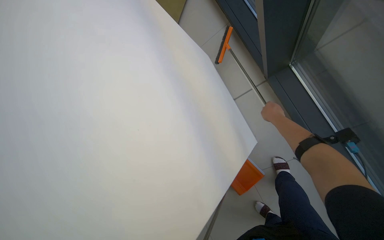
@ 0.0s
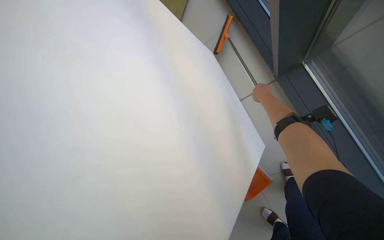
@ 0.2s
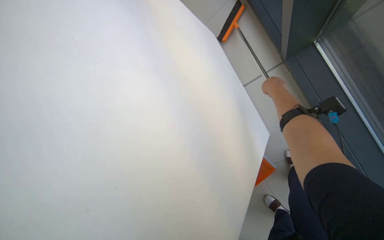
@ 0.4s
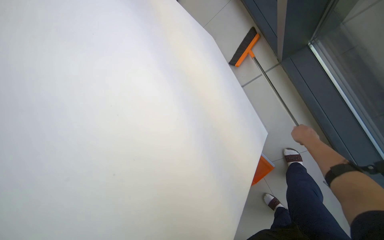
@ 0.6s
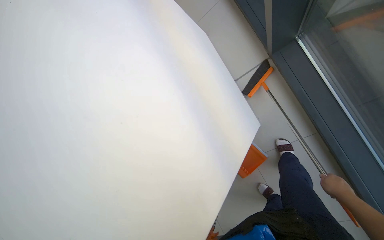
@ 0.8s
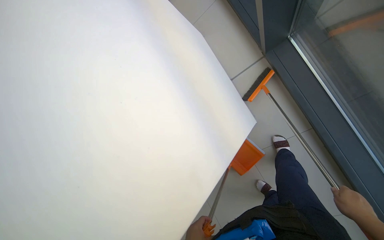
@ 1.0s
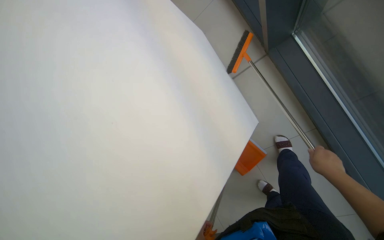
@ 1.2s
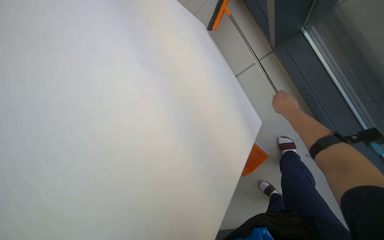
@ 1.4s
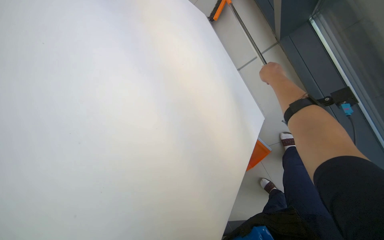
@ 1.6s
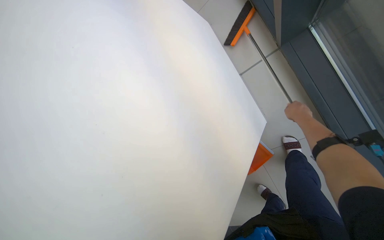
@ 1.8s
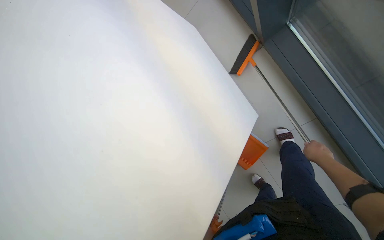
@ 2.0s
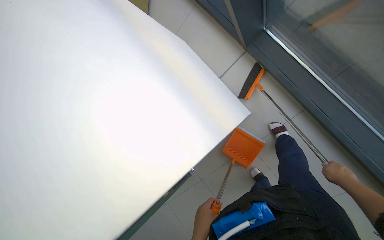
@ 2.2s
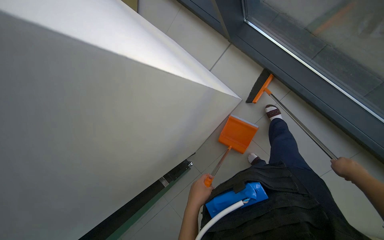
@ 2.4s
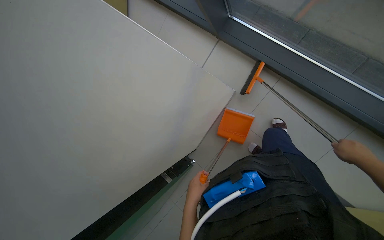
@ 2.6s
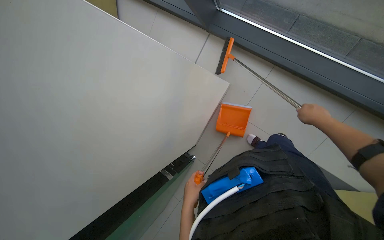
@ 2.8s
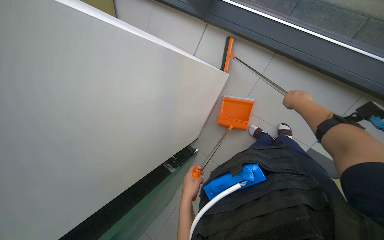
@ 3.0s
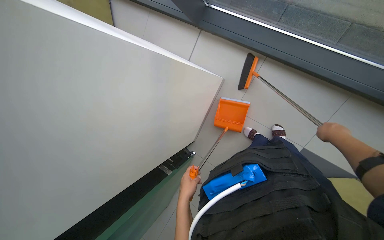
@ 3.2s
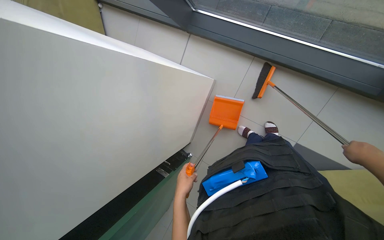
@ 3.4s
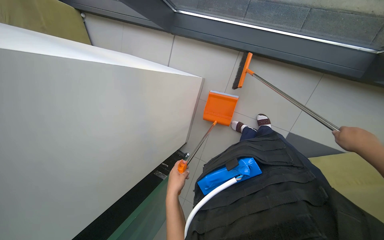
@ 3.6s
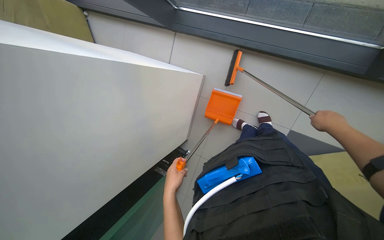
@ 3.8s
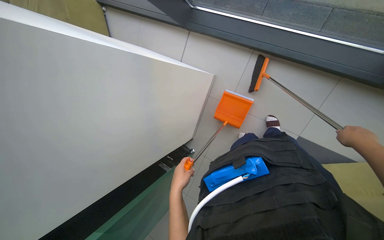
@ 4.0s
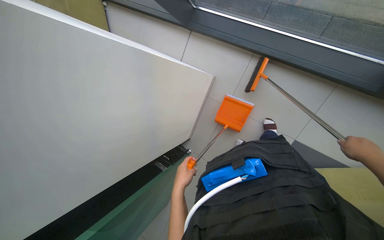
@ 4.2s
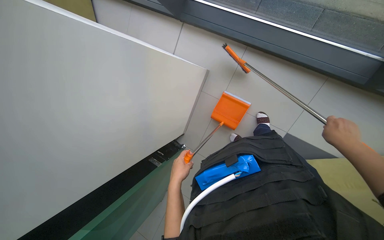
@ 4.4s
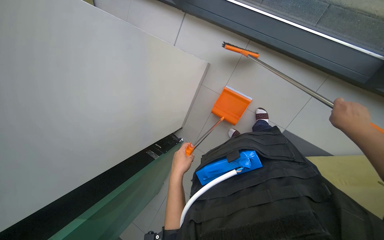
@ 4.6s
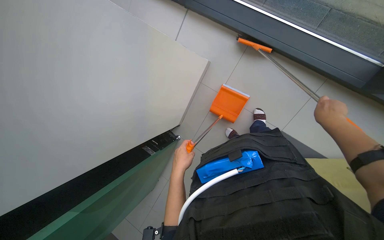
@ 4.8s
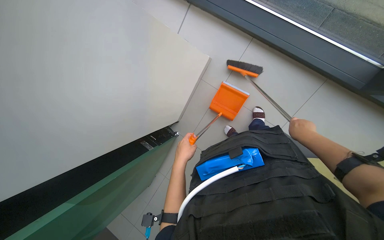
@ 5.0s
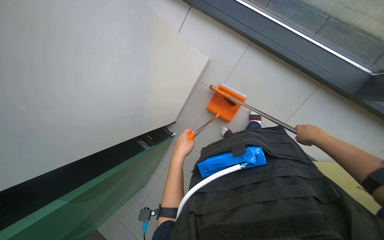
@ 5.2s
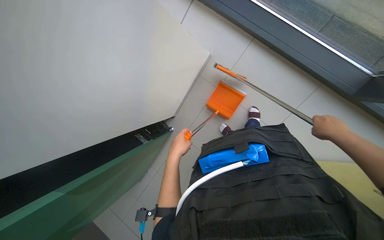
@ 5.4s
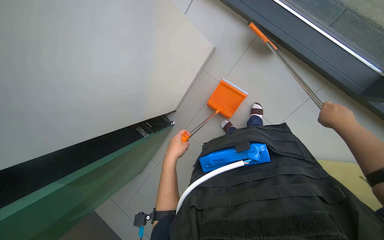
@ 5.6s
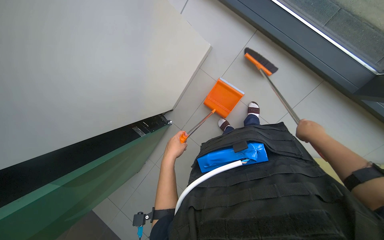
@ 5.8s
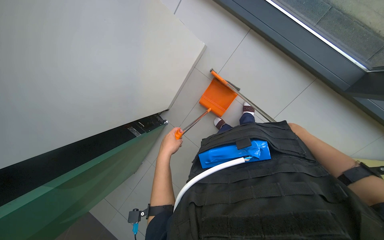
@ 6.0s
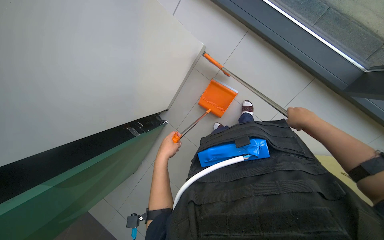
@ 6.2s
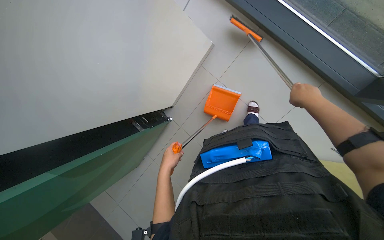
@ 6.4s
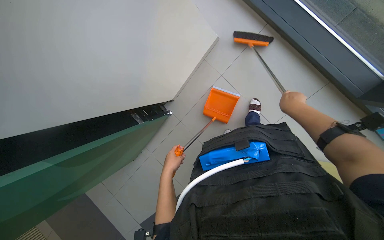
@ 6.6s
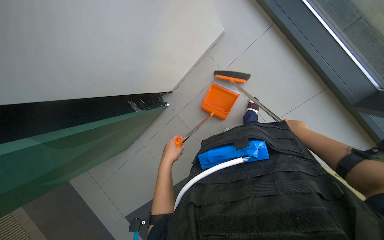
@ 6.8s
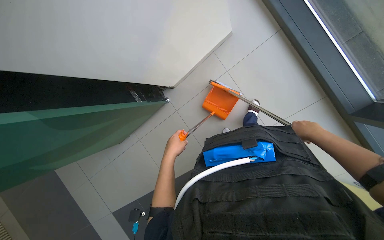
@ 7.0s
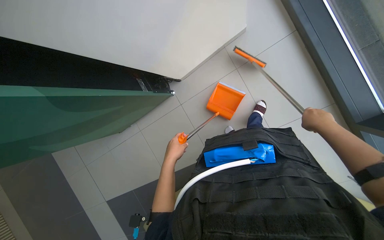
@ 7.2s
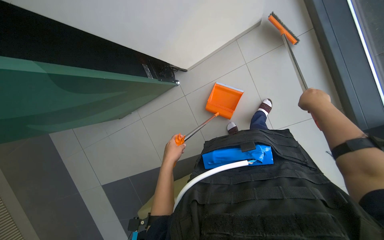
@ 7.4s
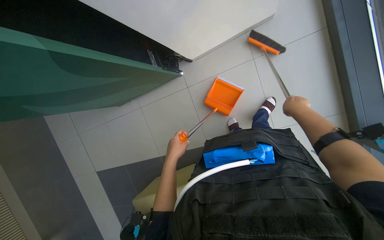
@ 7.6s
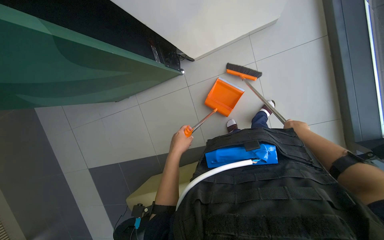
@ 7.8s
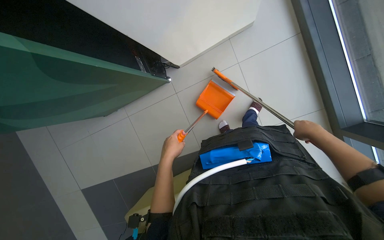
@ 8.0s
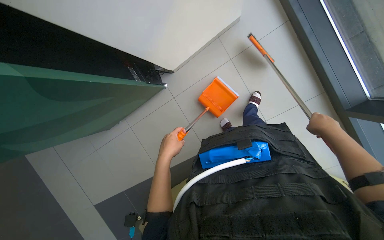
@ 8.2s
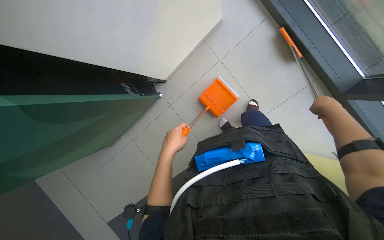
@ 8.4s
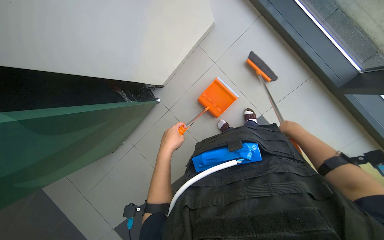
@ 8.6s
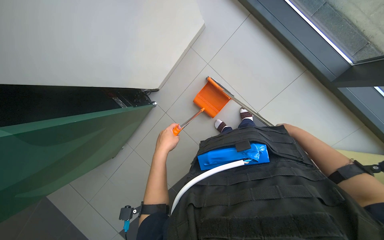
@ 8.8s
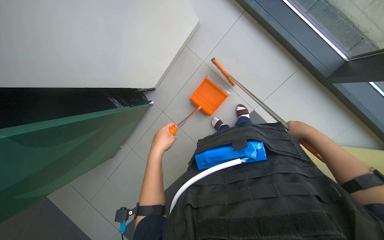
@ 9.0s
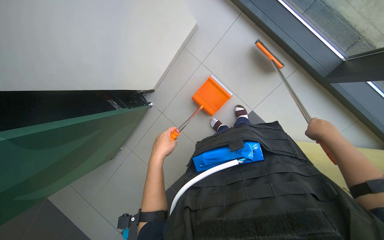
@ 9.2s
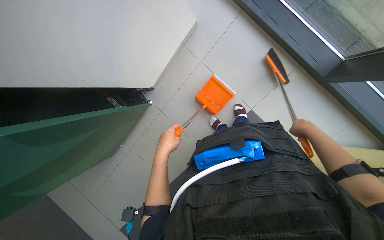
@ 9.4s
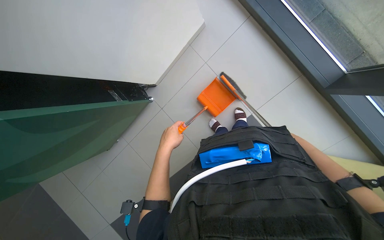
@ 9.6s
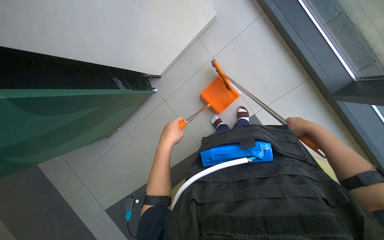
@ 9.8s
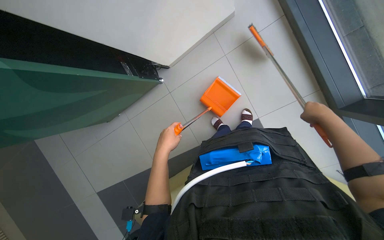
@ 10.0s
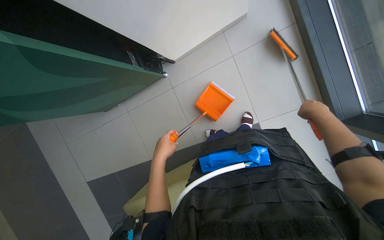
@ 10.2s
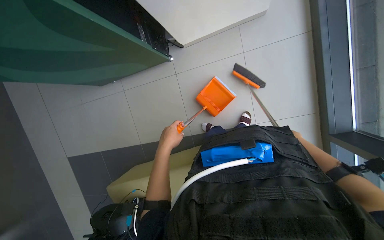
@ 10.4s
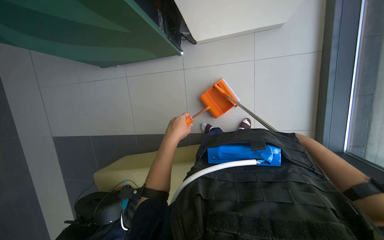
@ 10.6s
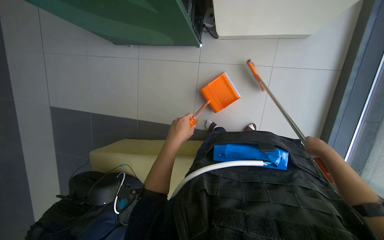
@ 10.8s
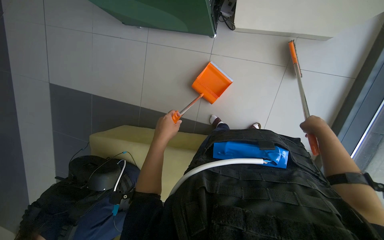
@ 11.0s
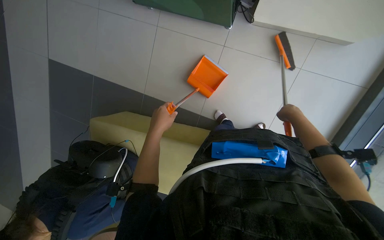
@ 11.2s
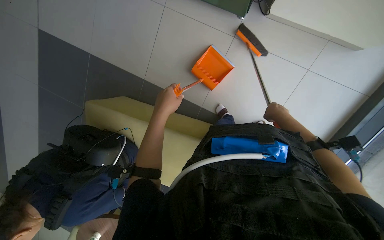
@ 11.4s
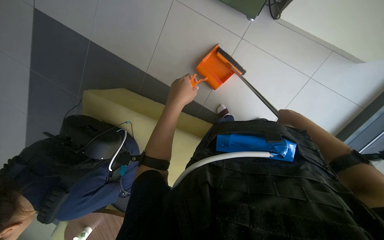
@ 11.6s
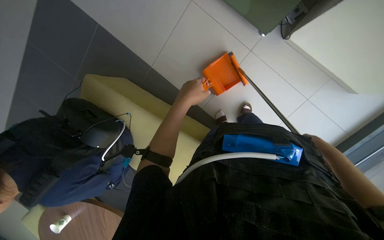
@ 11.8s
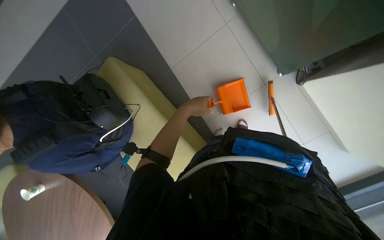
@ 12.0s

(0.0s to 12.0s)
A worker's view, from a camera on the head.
Job: sweeping floor.
The whole recording: Sweeping floor with dustpan. The worker sweeps debris from the floor using a long-handled brush and collects it with a dustpan.
0.0s - 1.6s: The right hand moves up and down the picture over roughly 40 cm, changing direction 2 times.
1.6s - 3.0s: The scene rotates counterclockwise by approximately 30 degrees. The right hand heads to the right, covering some 25 cm, and reaches roughly 35 cm down the picture, then returns.
3.0s - 4.4s: The right hand heads down the picture, nearer to the camera and to the right, covering roughly 25 cm.
4.4s - 6.0s: The right hand swings nearer and farther, roughly 15 cm each way, with 2 reversals.
6.0s - 7.6s: The wearer looks approximately 15 degrees further downward. The scene turns about 30 degrees clockwise in the picture. The right hand moves up and down the picture over about 15 cm, changing direction 2 times.
7.6s - 9.0s: The scene turns about 30 degrees counterclockwise in the picture. The right hand goes some 20 cm down the picture.
9.0s - 10.4s: The scene rotates clockwise by some 30 degrees.
10.4s - 12.0s: The scene rotates clockwise by roughly 55 degrees.

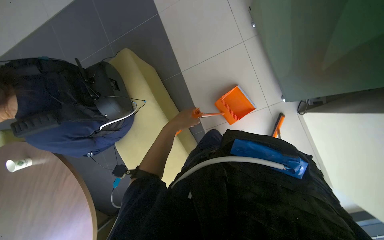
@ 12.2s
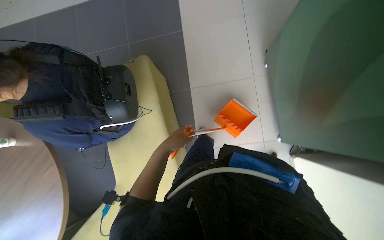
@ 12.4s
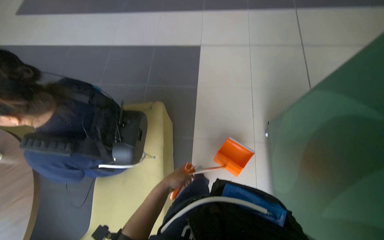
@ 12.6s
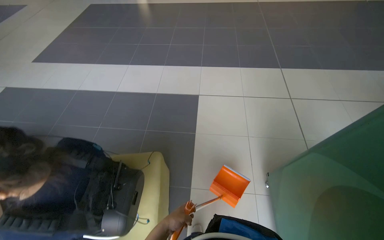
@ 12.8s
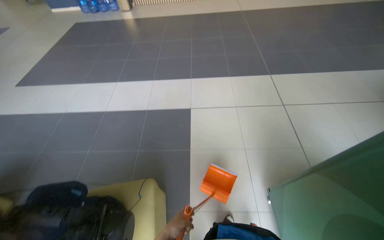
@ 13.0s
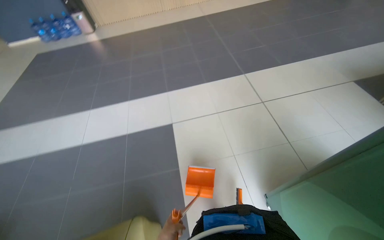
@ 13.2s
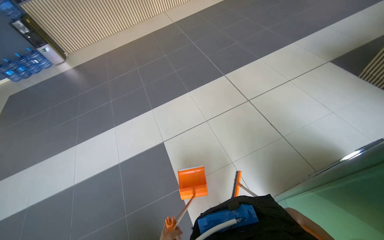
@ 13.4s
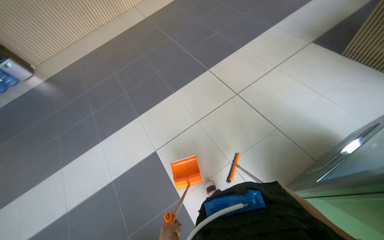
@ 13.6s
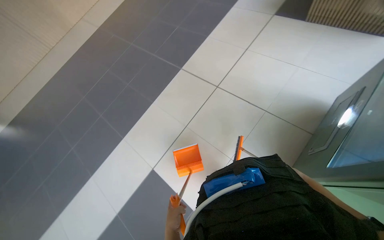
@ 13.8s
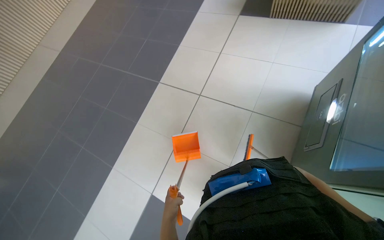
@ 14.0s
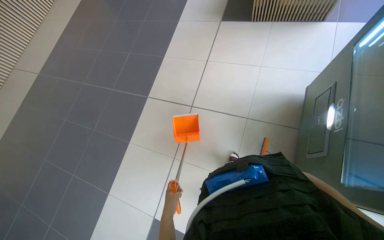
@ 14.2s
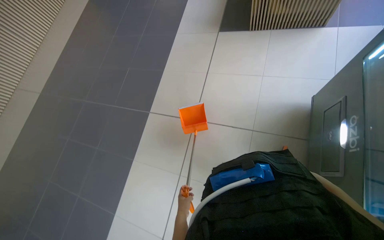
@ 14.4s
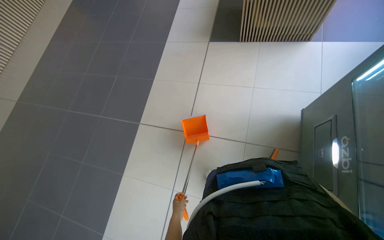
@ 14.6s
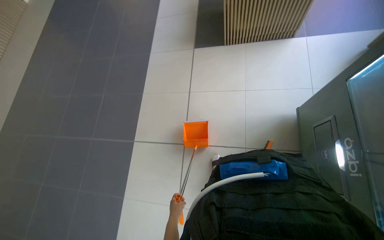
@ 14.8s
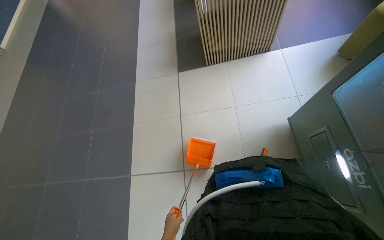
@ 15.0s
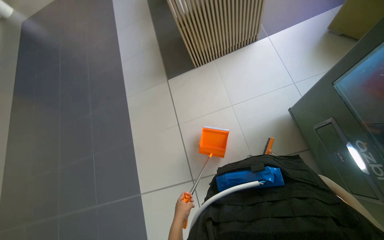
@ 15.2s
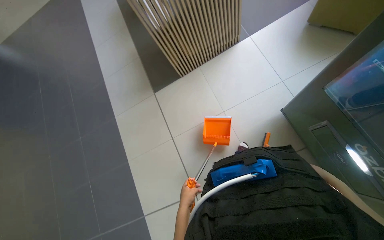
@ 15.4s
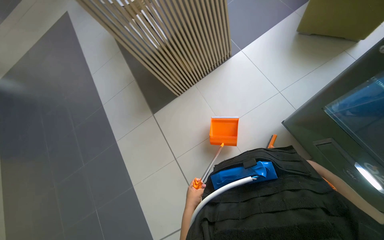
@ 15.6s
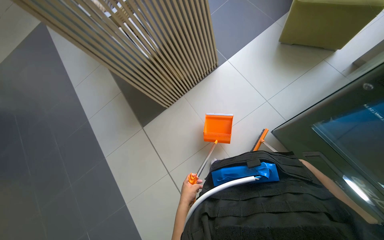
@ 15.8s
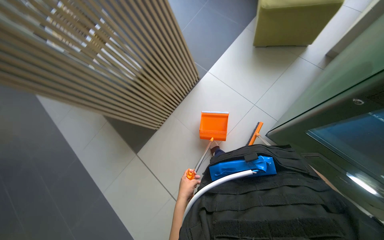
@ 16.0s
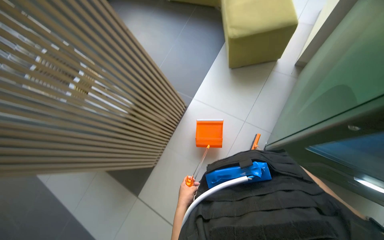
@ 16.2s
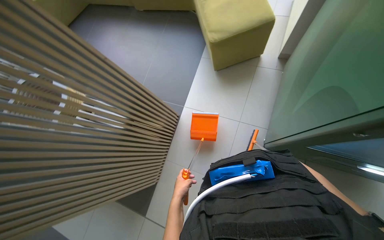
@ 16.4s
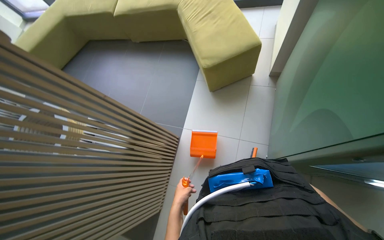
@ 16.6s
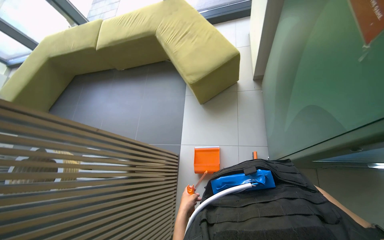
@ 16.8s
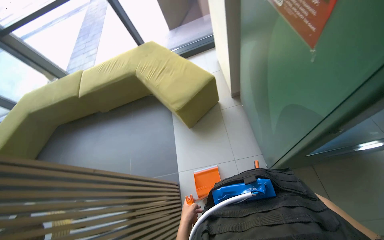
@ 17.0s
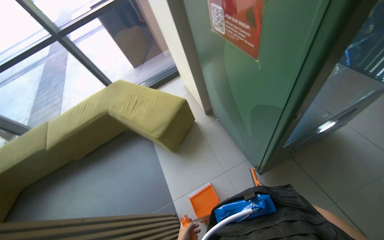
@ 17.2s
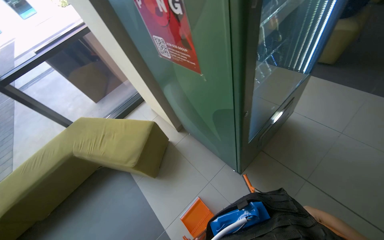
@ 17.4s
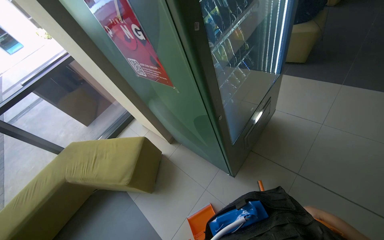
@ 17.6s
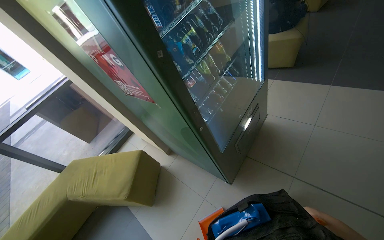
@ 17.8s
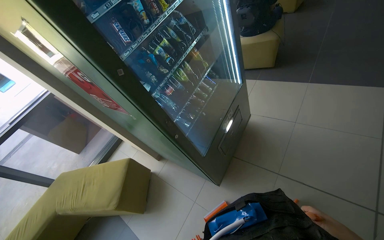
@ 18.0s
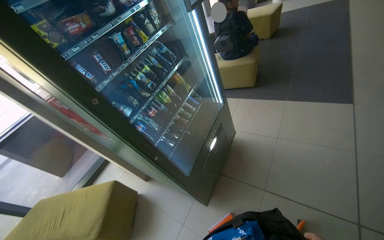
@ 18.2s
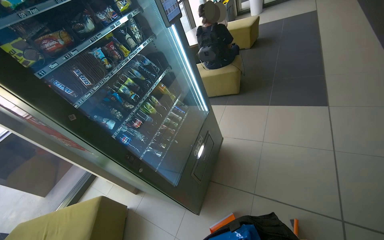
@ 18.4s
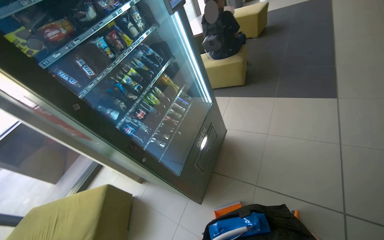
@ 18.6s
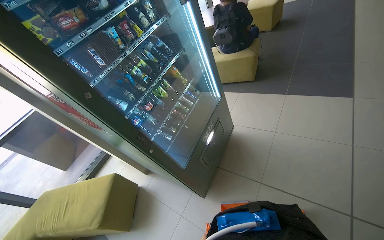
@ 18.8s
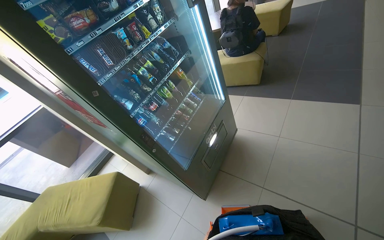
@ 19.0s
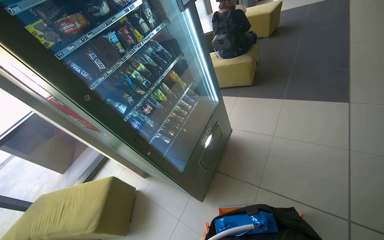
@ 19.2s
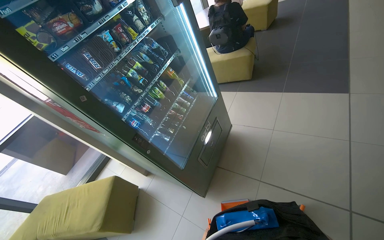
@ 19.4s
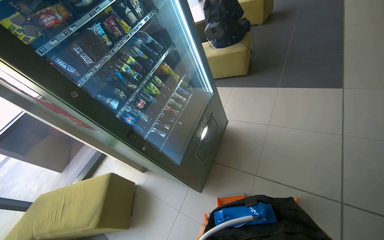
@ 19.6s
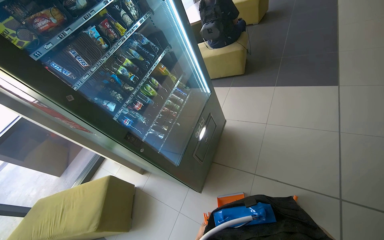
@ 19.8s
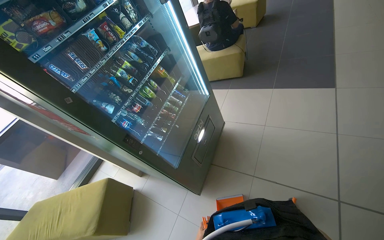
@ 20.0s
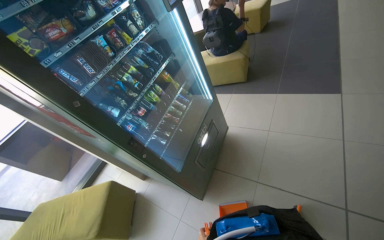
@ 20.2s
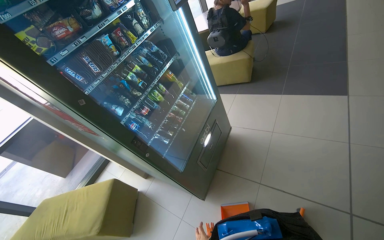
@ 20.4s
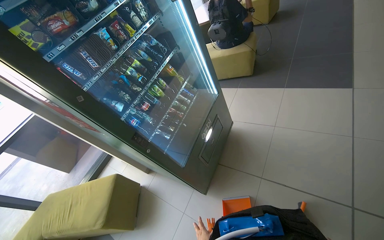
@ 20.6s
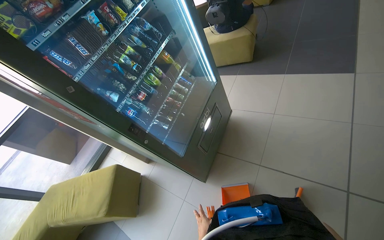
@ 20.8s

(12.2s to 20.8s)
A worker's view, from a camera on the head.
Job: sweeping floor.
The whole recording: Sweeping floor with dustpan. The worker sweeps debris from the floor using a long-handled brush and collects it with a dustpan.
12.2s - 13.6s: The wearer looks approximately 25 degrees further to the right. The view tilts some 35 degrees upward.
13.6s - 15.0s: The wearer moves about 90 cm. The wearer looks roughly 60 degrees further to the right.
15.0s - 16.6s: The wearer moves roughly 60 cm. The camera pitches upward, by roughly 15 degrees. The scene rotates counterclockwise by roughly 45 degrees.
16.6s - 18.0s: The camera travels roughly 50 cm. The wearer looks some 65 degrees further to the right. The camera pitches upward, by approximately 35 degrees.
